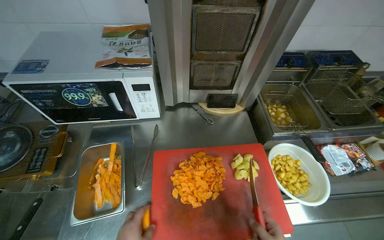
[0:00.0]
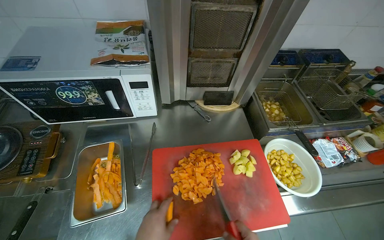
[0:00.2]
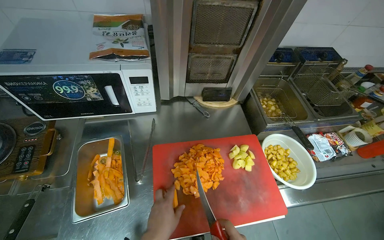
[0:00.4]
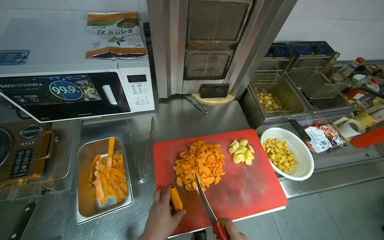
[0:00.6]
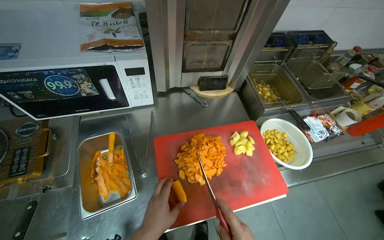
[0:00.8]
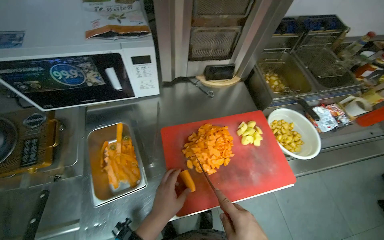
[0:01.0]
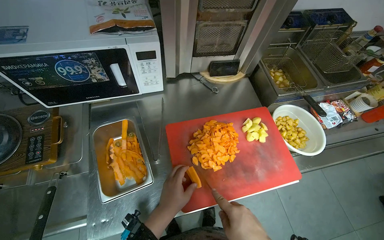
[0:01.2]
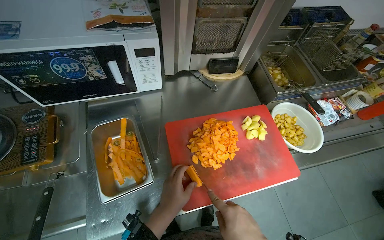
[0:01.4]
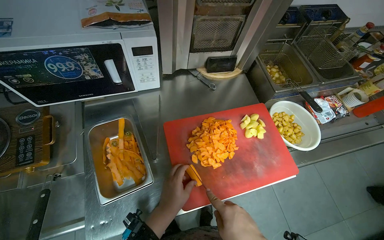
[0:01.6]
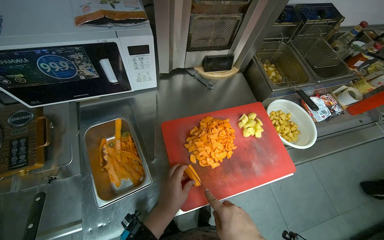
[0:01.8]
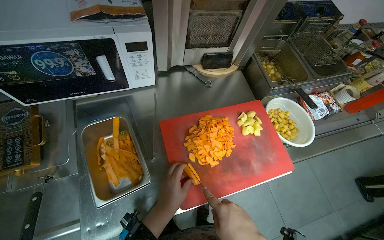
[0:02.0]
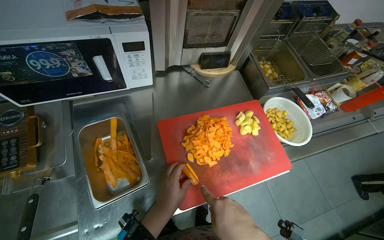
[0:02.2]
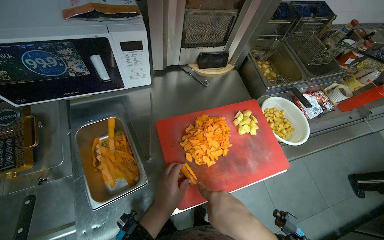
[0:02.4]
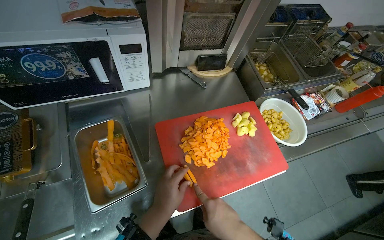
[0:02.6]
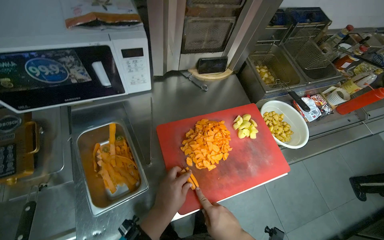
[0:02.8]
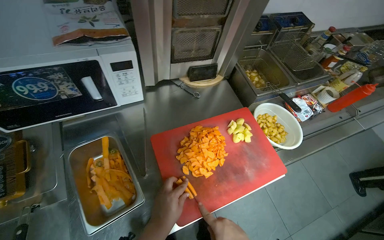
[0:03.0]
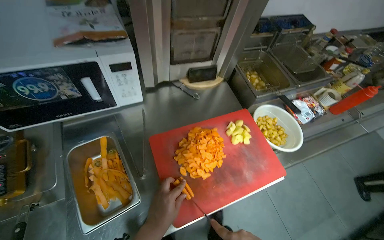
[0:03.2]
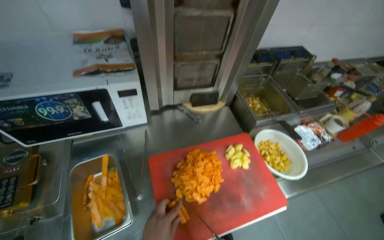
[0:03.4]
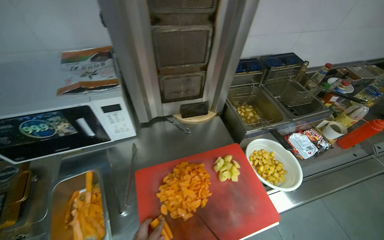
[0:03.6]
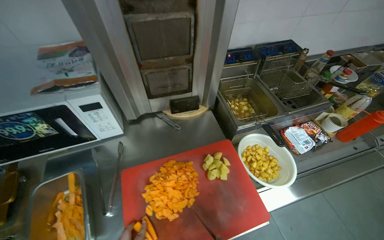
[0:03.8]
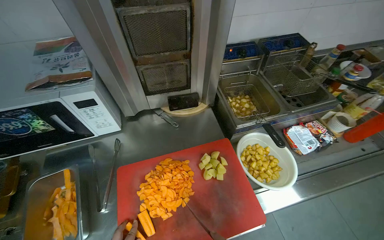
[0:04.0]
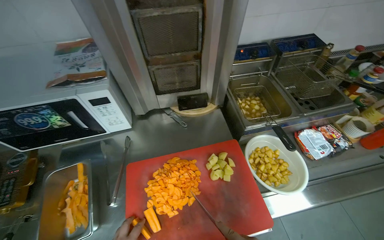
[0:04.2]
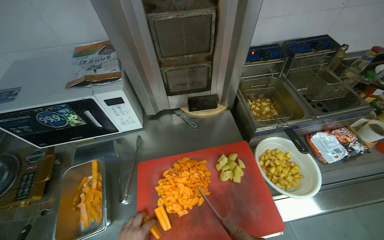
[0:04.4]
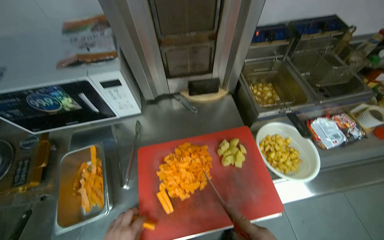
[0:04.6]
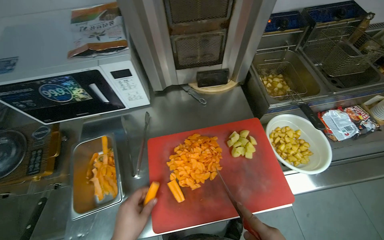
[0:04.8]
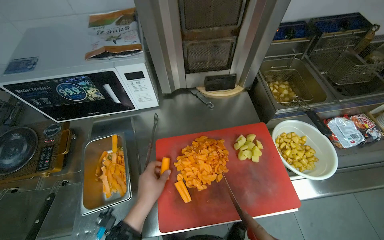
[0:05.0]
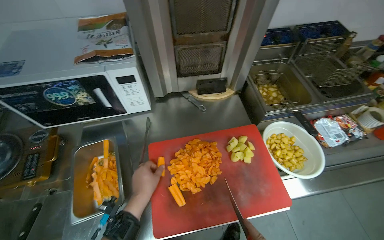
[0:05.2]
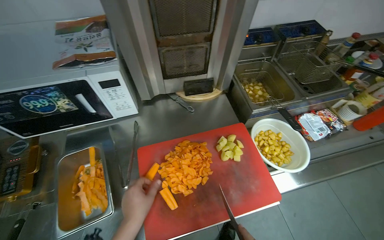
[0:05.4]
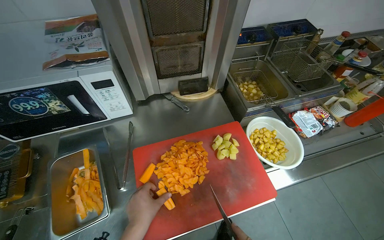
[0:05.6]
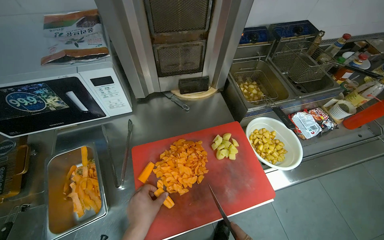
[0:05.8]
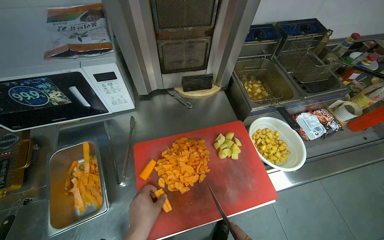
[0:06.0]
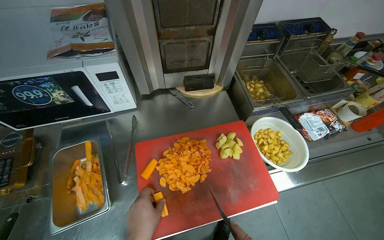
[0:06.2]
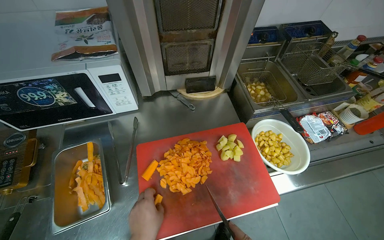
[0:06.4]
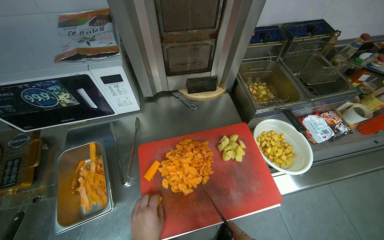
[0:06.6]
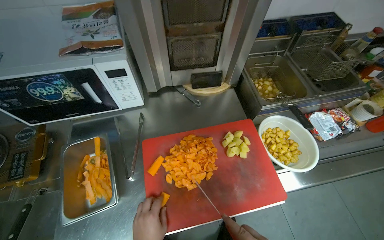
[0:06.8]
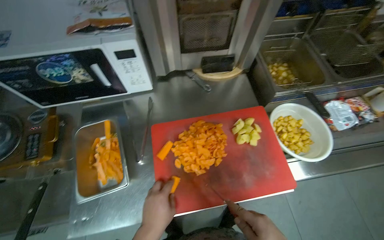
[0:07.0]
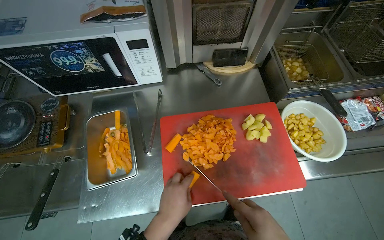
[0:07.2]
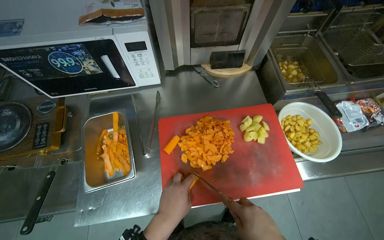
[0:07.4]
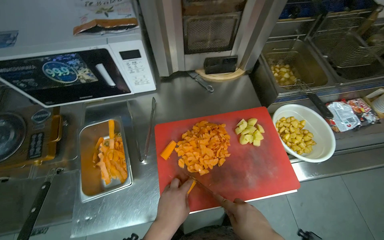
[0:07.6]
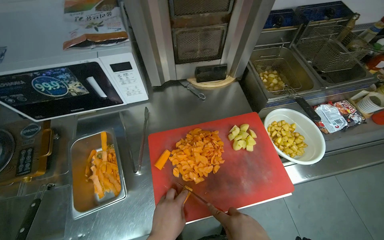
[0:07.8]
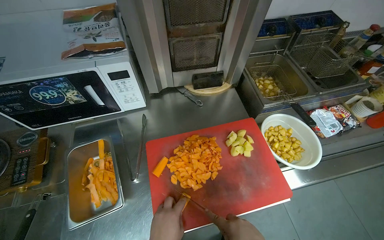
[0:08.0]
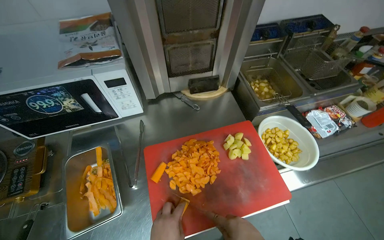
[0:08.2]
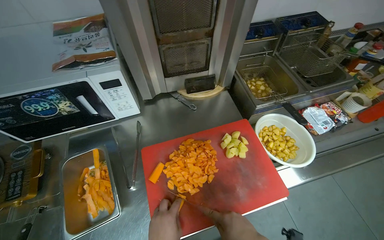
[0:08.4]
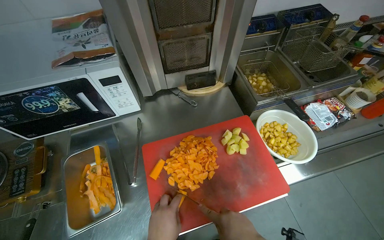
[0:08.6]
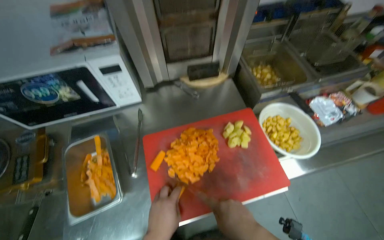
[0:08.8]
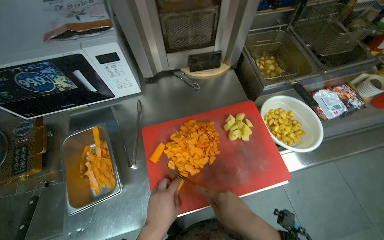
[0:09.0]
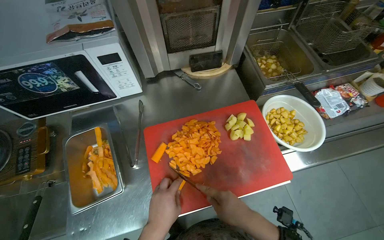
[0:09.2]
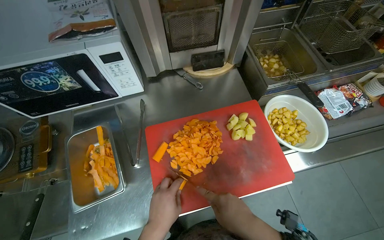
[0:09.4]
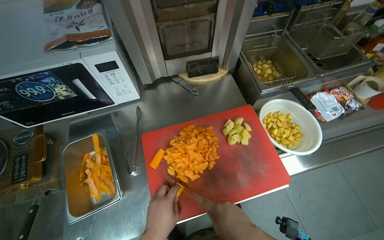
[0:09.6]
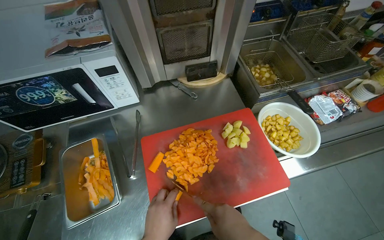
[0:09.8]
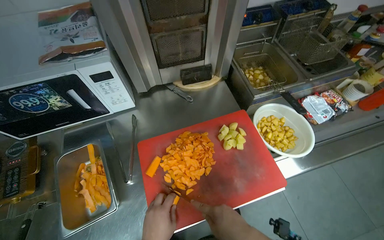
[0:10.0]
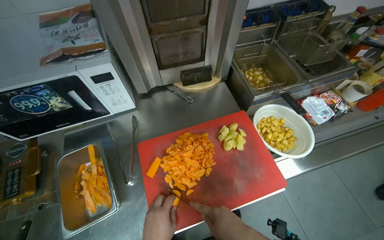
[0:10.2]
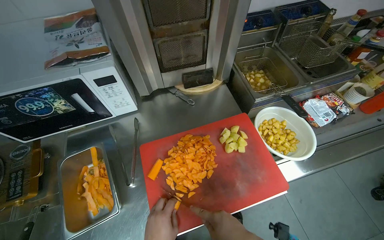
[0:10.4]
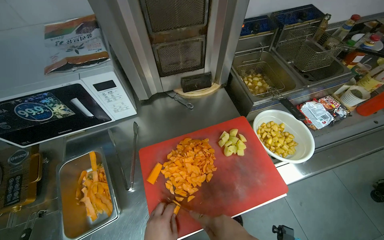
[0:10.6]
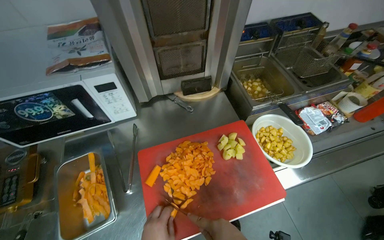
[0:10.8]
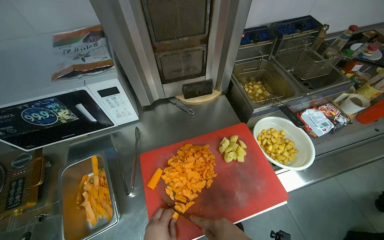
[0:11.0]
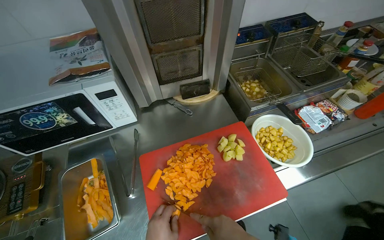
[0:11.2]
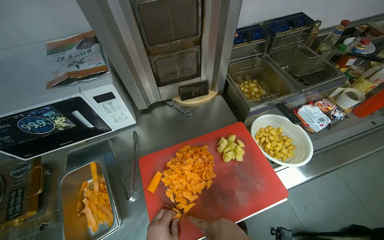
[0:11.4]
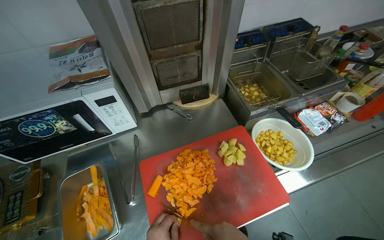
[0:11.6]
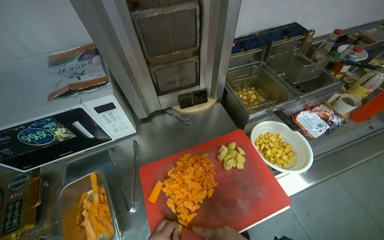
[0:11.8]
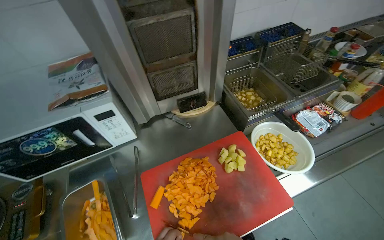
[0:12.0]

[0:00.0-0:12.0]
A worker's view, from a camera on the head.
Job: preparing food.
The whole recording: Chopping carrots. The worker continues chopping carrots on a red cutting board.
0:03.0 to 0:04.4: The view swings about 15 degrees to the left.

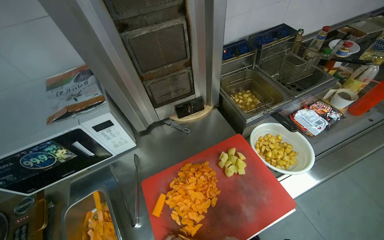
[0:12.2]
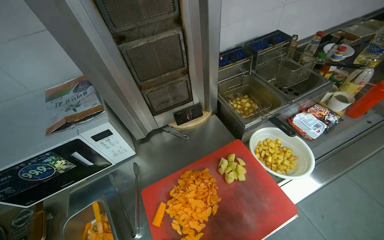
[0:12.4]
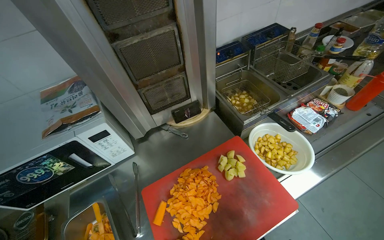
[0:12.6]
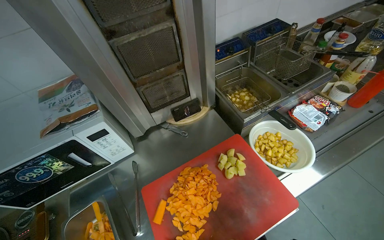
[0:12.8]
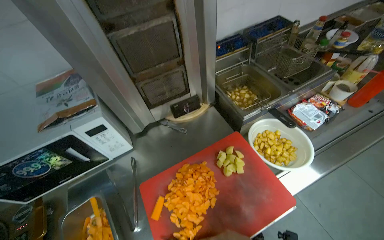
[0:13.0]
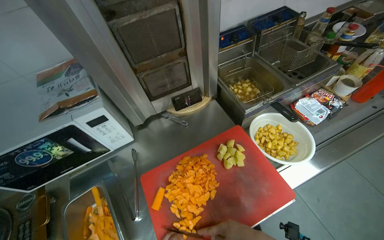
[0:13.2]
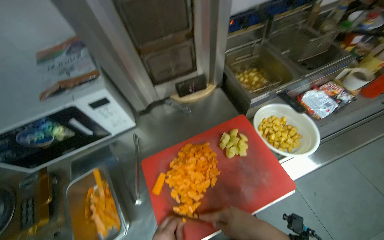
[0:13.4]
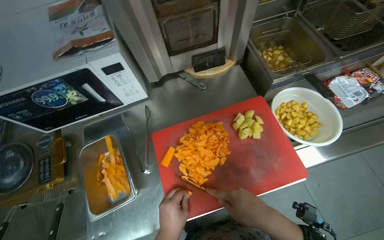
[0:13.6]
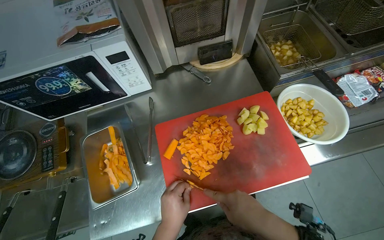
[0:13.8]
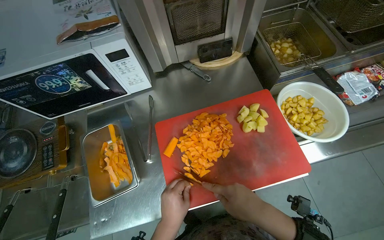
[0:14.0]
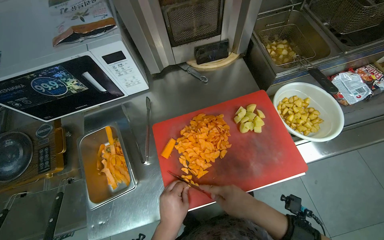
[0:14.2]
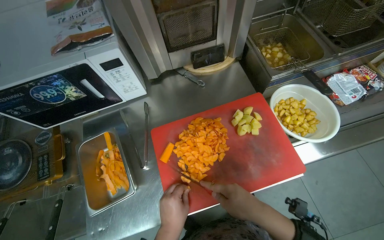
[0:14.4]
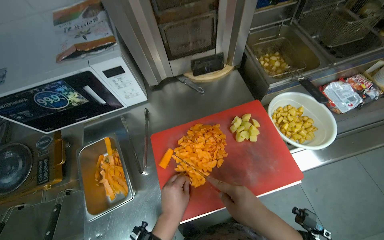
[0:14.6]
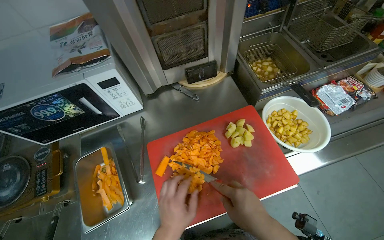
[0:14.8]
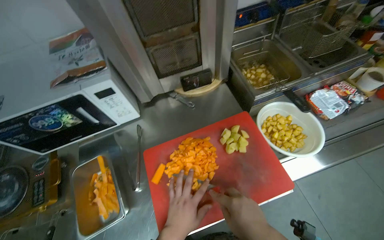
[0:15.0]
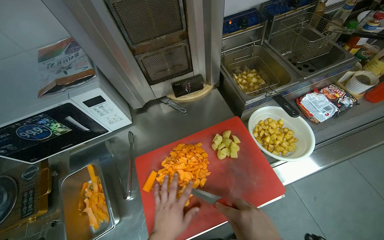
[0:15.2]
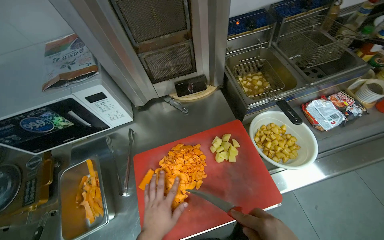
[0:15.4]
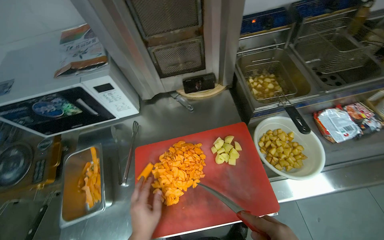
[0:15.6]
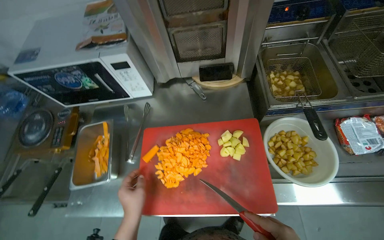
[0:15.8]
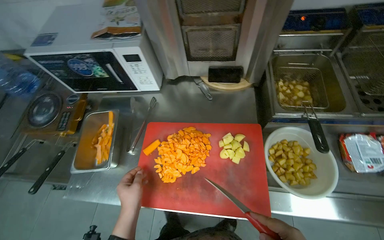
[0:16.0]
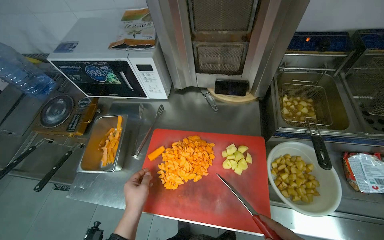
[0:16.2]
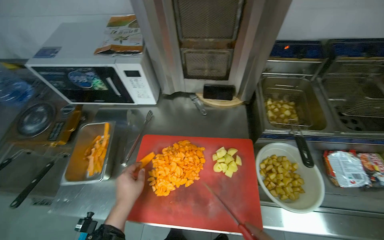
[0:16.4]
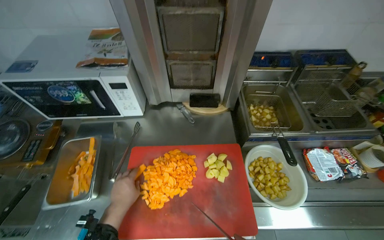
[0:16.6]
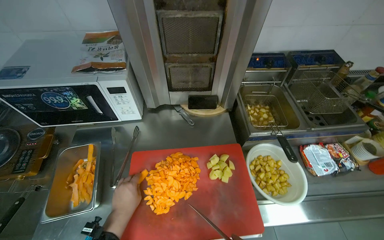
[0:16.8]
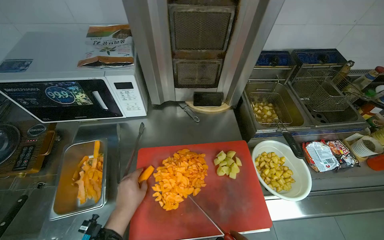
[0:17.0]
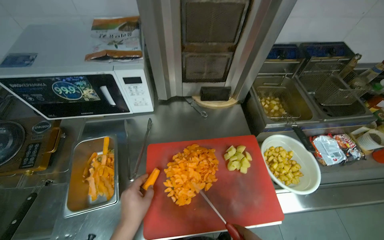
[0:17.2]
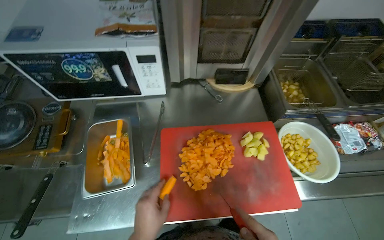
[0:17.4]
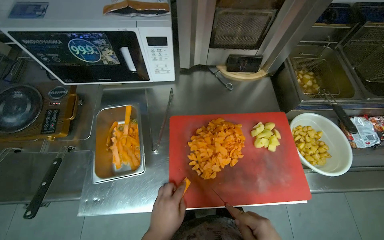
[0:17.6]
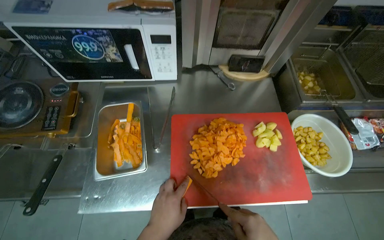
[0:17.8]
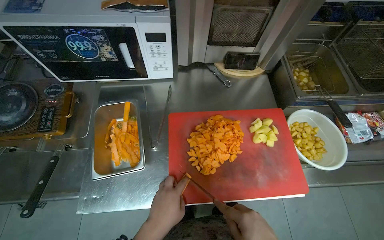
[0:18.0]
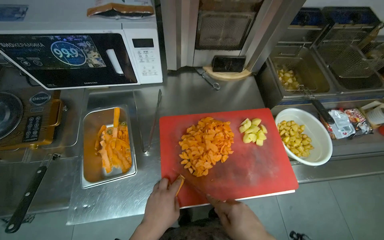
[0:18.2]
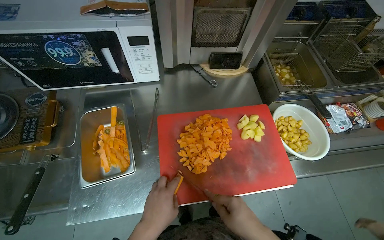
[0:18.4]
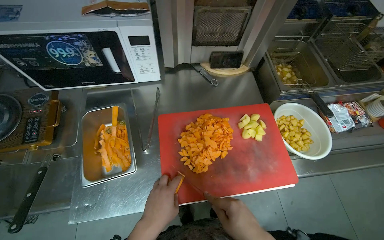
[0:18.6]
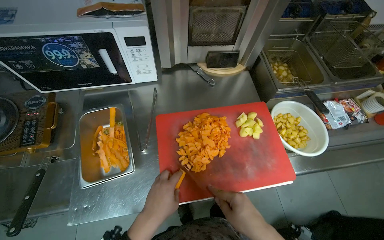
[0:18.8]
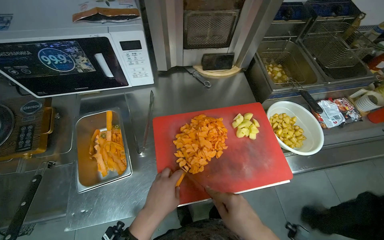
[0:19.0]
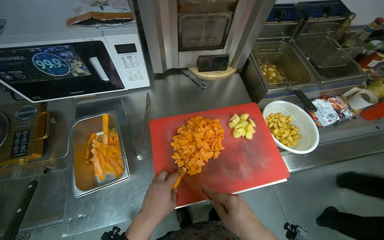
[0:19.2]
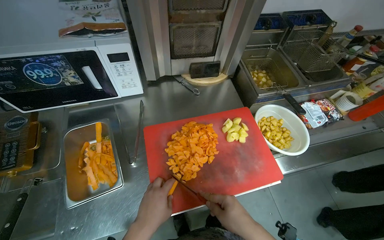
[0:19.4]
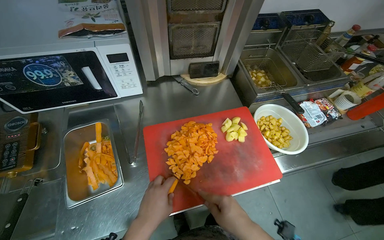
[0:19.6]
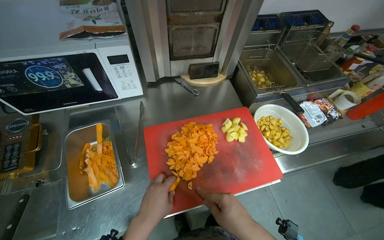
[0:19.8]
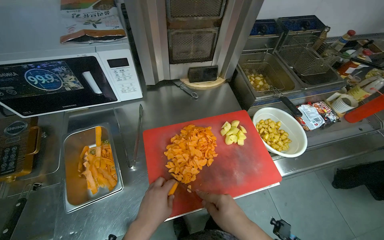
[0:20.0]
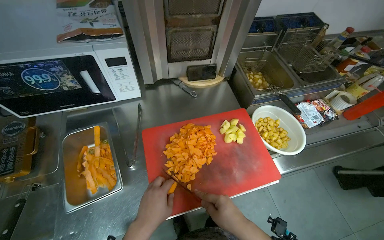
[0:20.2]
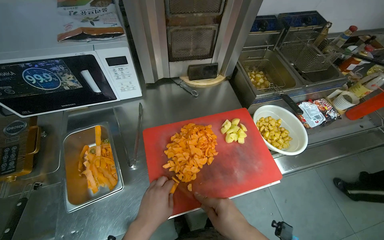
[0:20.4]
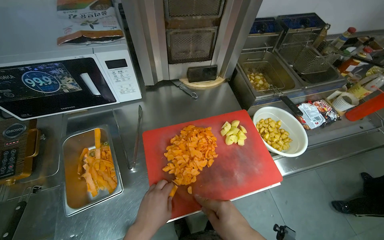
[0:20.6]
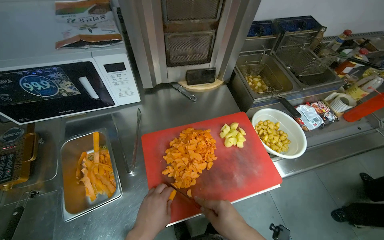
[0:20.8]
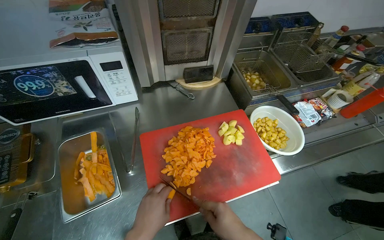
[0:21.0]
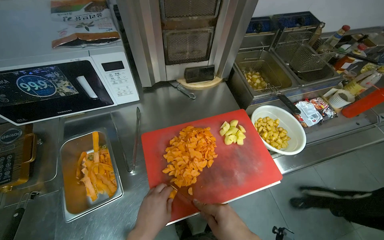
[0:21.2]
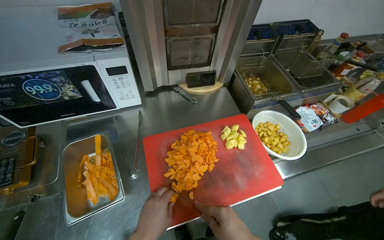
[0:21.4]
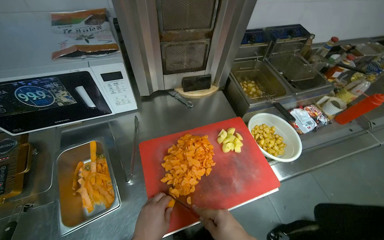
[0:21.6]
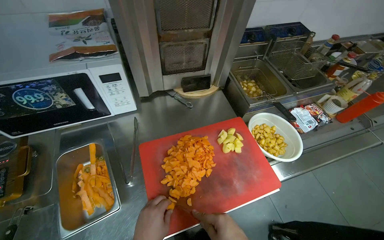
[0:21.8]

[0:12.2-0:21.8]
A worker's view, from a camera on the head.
Job: preparing food.
The whole recording: Chopping carrots. The worker continues chopping carrots on a red cutting board.
0:12.2 to 0:13.8: The wearer looks some 15 degrees further downward.
0:17.0 to 0:18.6: The left hand shifts some 10 cm nearer to the camera.
0:18.6 to 0:20.2: The hands are busy where they are.
